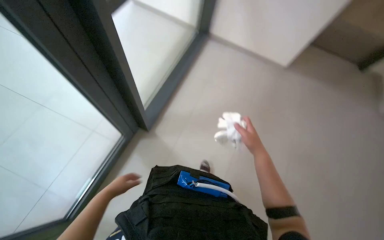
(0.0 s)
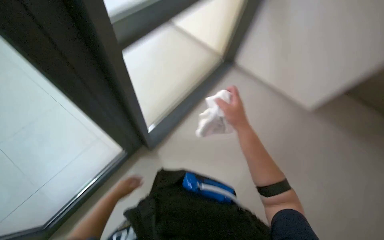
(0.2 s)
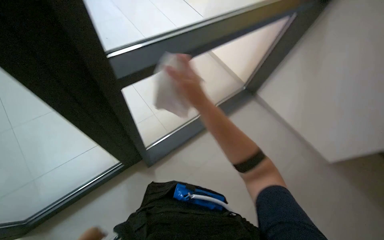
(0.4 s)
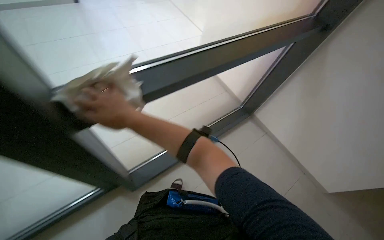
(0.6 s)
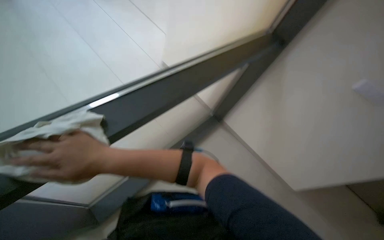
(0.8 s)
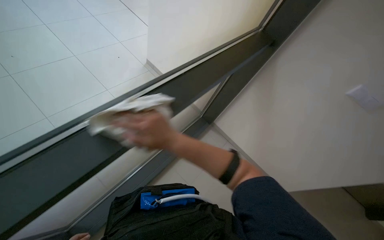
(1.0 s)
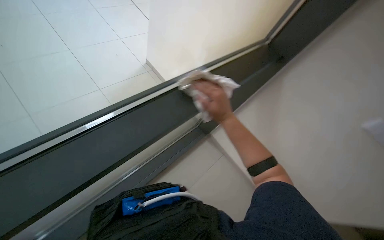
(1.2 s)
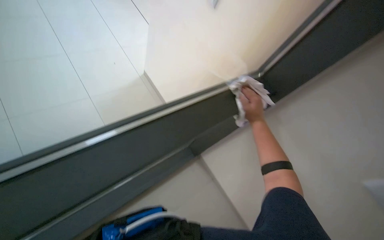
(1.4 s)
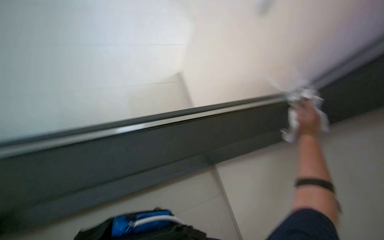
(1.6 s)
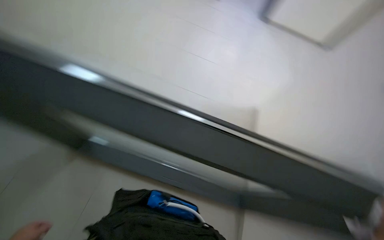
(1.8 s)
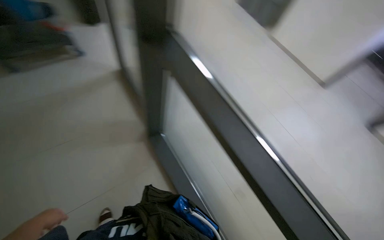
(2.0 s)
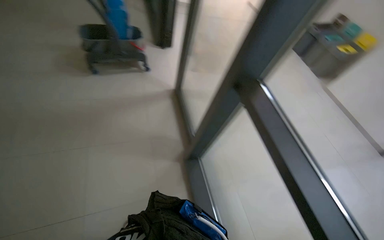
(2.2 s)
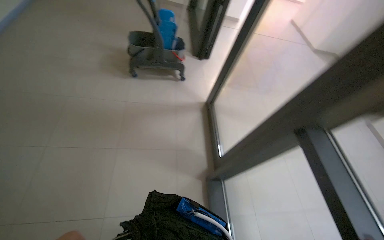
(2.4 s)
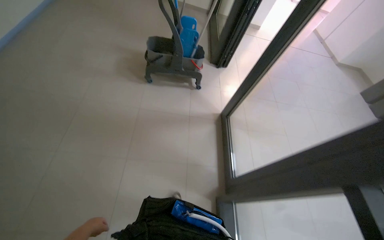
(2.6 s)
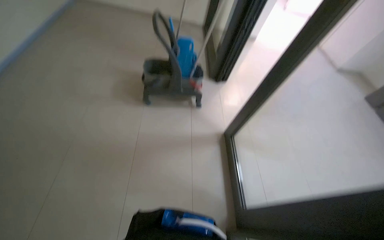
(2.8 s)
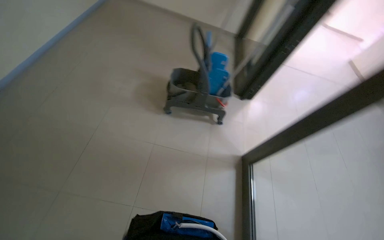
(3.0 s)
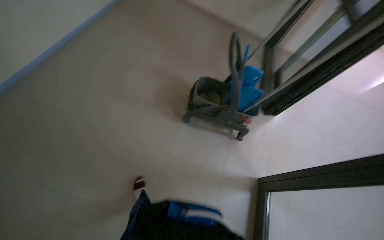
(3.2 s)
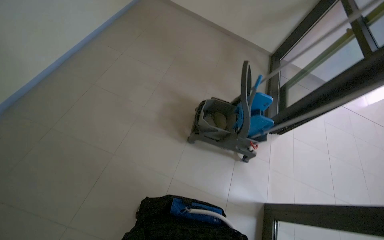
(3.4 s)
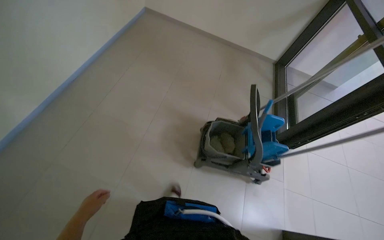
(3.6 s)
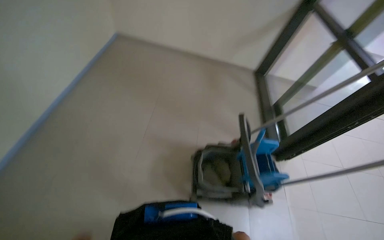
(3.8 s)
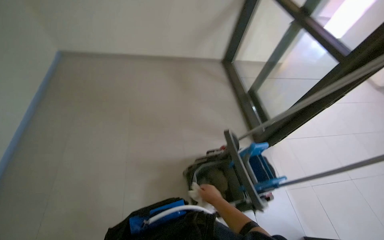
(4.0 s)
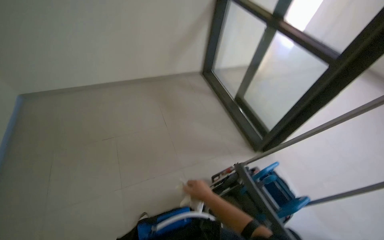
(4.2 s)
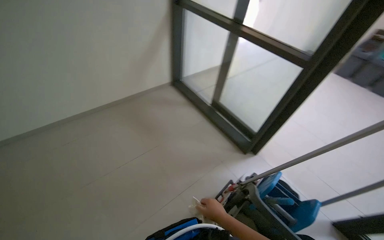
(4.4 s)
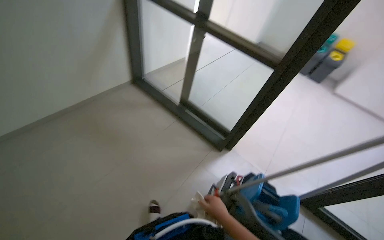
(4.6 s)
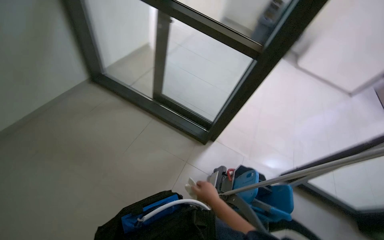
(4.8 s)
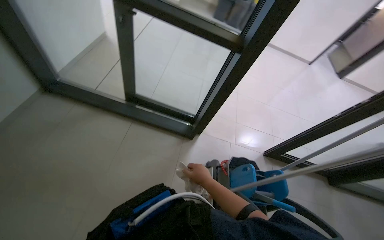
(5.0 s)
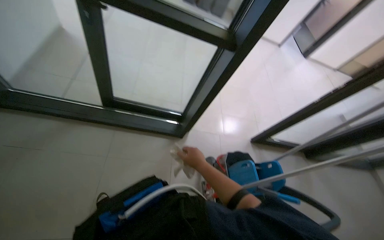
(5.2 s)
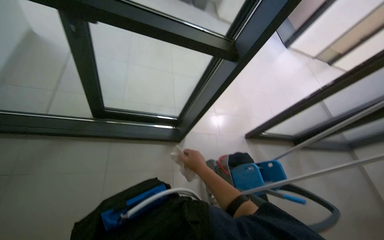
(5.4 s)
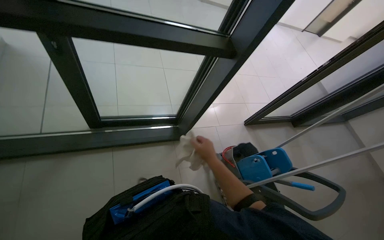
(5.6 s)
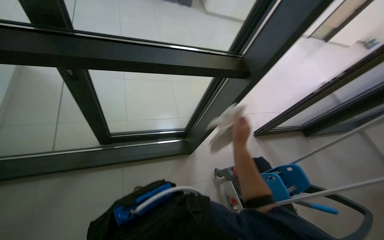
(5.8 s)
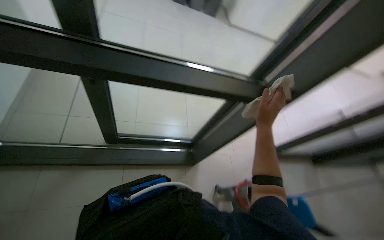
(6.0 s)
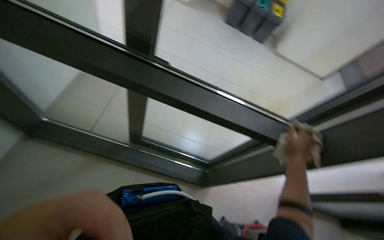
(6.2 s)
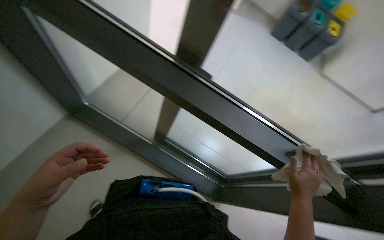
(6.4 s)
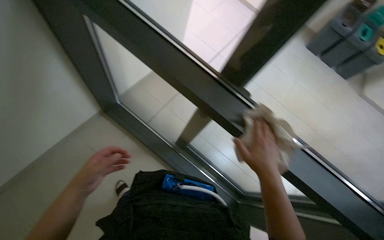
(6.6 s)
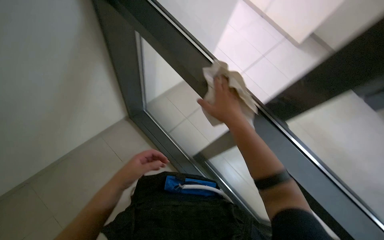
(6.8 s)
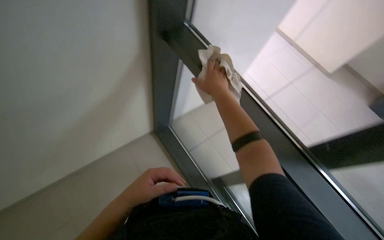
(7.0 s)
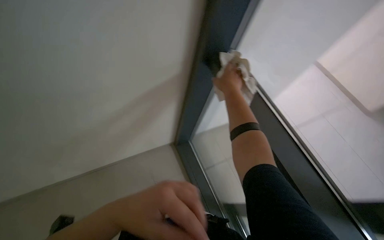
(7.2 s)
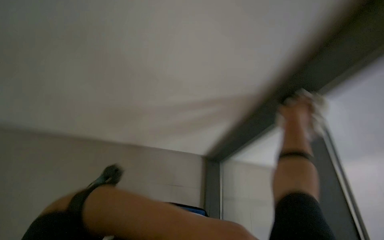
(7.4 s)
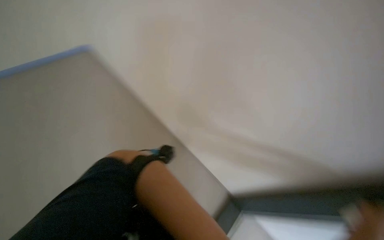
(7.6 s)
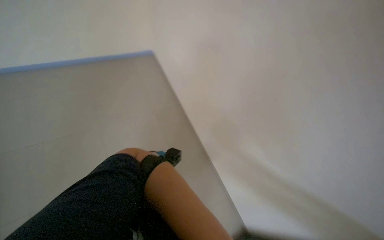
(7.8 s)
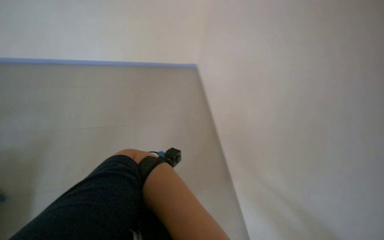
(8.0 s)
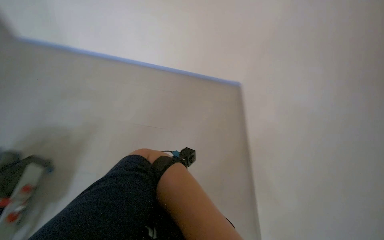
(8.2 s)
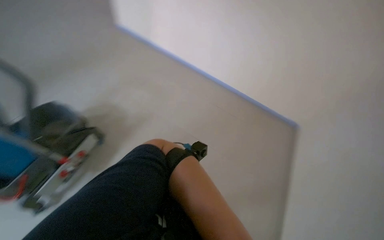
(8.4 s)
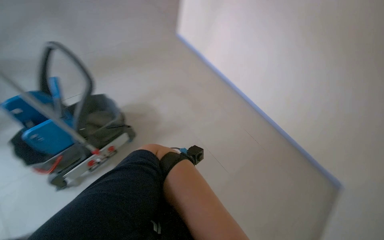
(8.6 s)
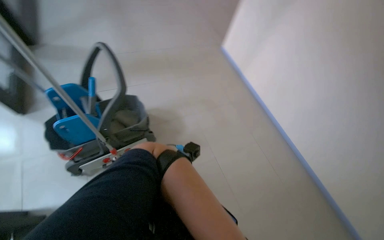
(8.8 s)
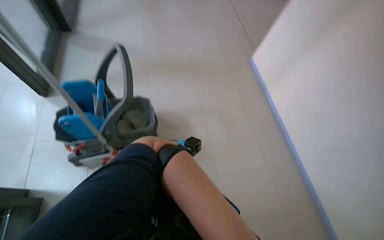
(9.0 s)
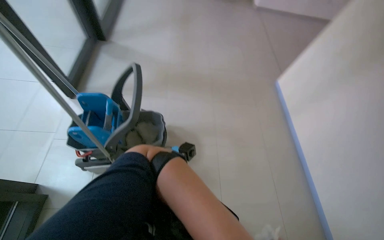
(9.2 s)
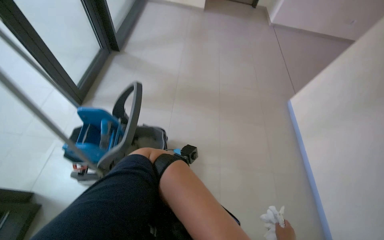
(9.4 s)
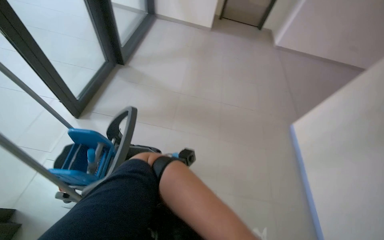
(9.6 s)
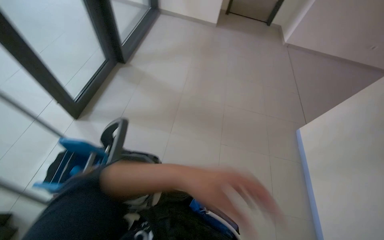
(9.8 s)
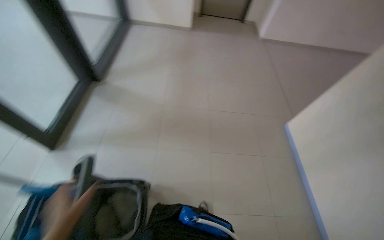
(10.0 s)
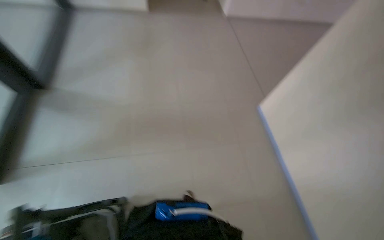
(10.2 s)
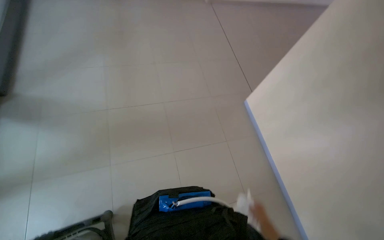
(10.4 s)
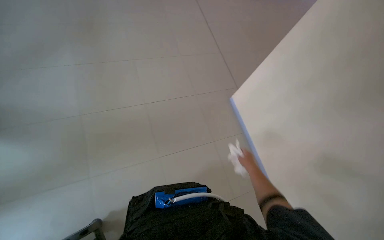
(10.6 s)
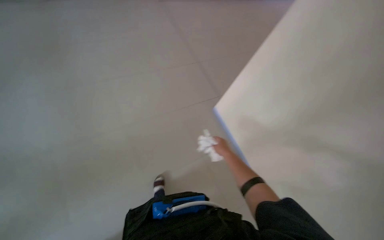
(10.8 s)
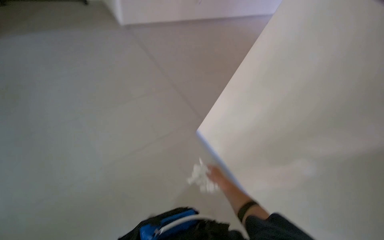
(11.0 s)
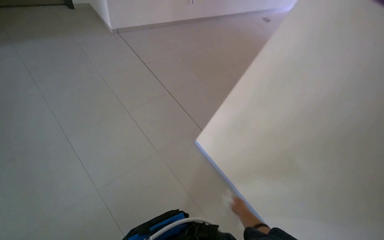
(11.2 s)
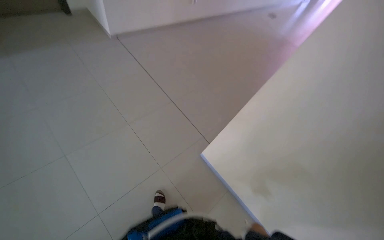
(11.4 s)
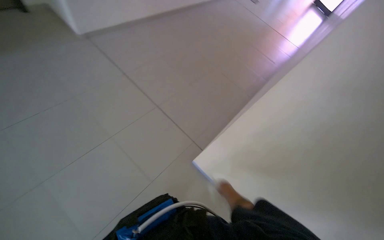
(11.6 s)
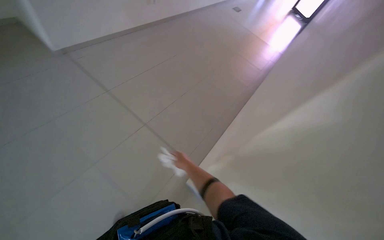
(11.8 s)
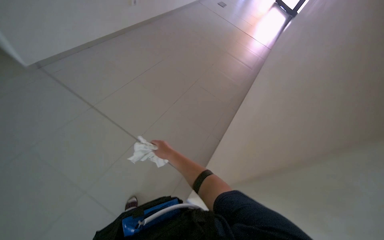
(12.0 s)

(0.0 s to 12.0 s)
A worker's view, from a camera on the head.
Job: wiping surfaces.
The whole recording: Wiping window frames. The worker wipes the window frames with a white cloth.
0.0 s - 1.6 s: The scene turns roughly 35 degrees clockwise in the picture. The right hand travels to the left and back again, roughly 30 cm each way.
3.0 s - 4.4 s: The camera is carried some 1.5 m. The wearer's head swings about 45 degrees to the right.
4.4 s - 6.0 s: The camera is carried roughly 60 cm. The head rotates some 50 degrees to the right. The wearer looks about 15 degrees further downward.
6.0 s - 7.6 s: The wearer looks roughly 125 degrees further to the left. The view tilts about 40 degrees upward.
9.0 s - 10.4 s: The wearer moves approximately 70 cm.

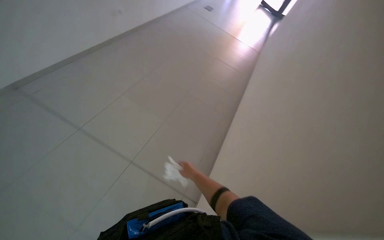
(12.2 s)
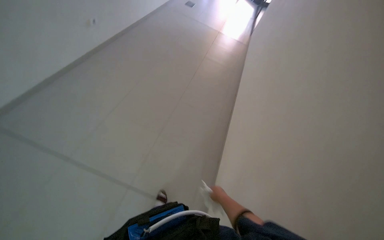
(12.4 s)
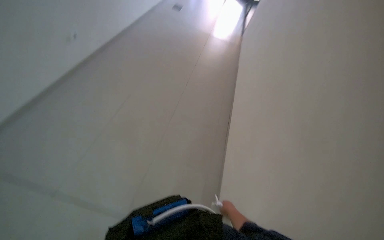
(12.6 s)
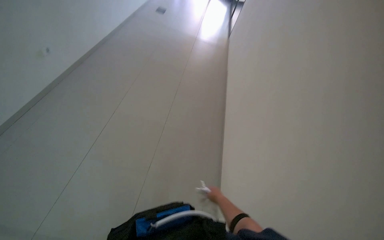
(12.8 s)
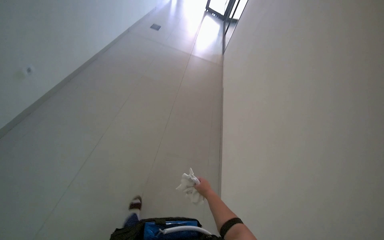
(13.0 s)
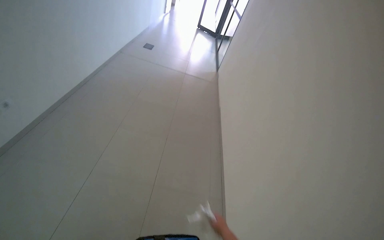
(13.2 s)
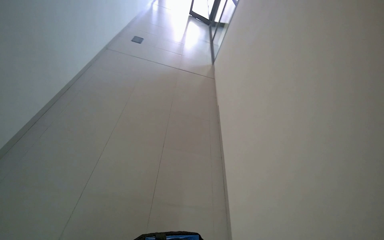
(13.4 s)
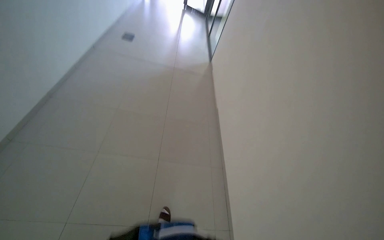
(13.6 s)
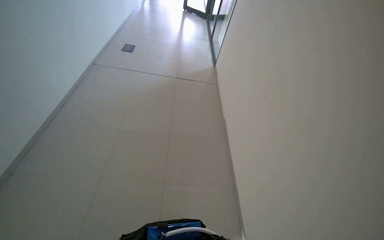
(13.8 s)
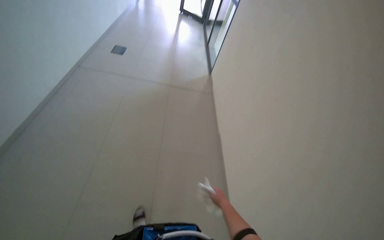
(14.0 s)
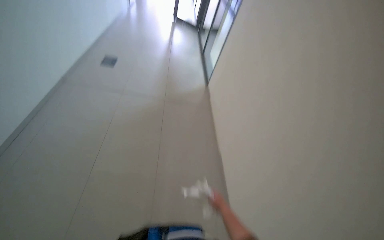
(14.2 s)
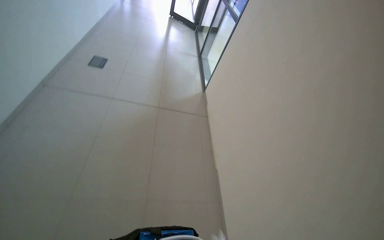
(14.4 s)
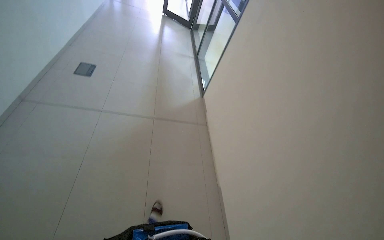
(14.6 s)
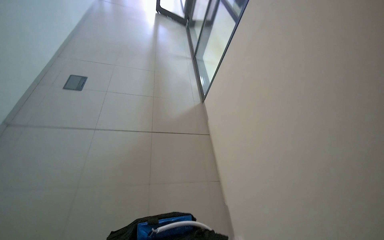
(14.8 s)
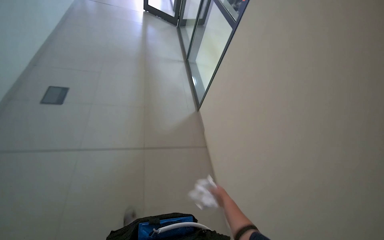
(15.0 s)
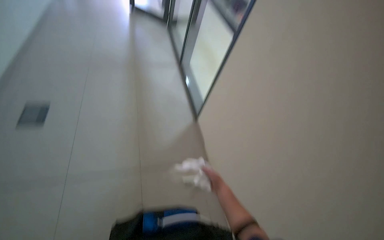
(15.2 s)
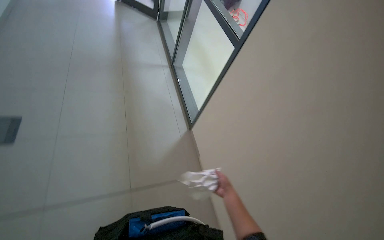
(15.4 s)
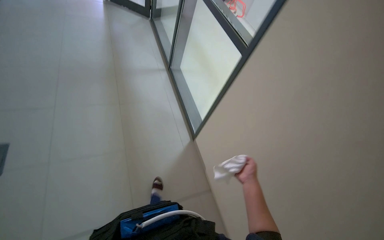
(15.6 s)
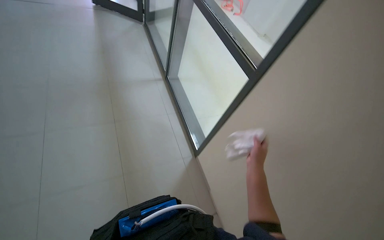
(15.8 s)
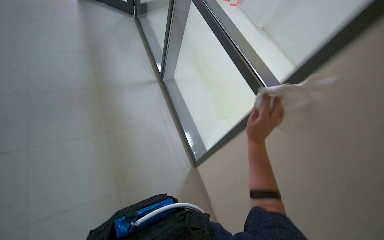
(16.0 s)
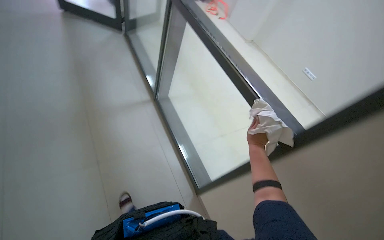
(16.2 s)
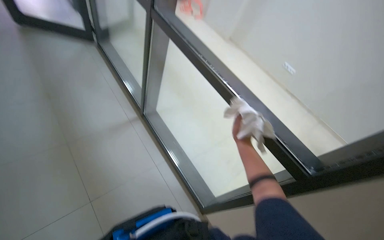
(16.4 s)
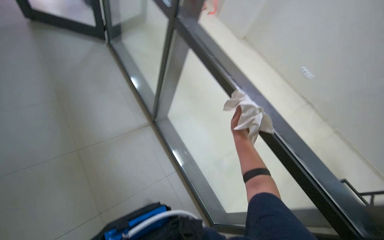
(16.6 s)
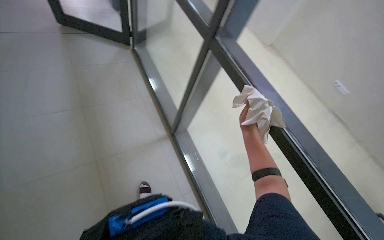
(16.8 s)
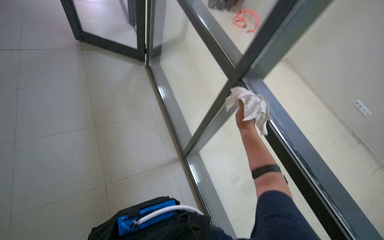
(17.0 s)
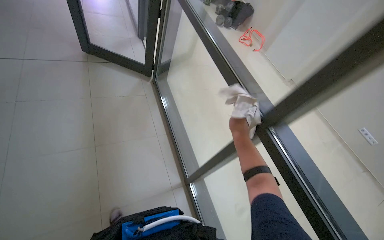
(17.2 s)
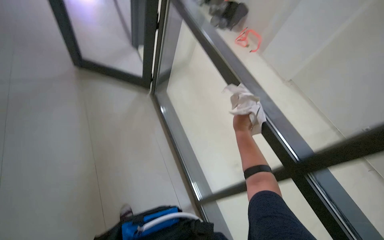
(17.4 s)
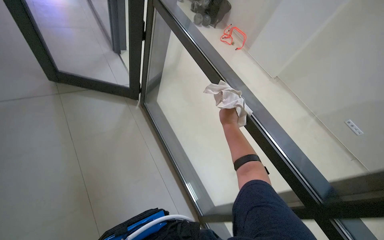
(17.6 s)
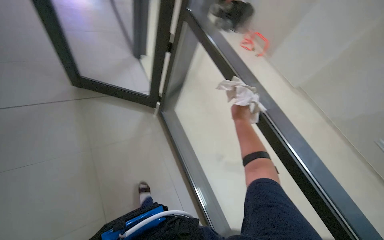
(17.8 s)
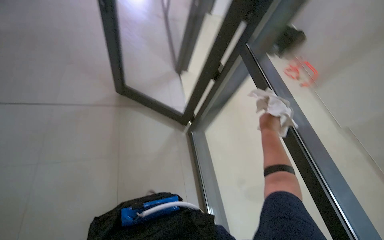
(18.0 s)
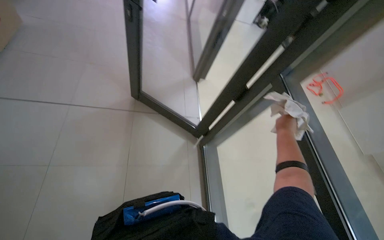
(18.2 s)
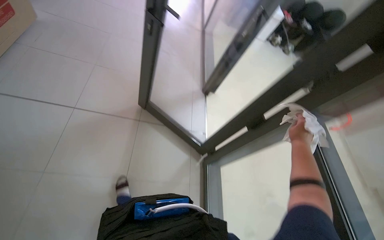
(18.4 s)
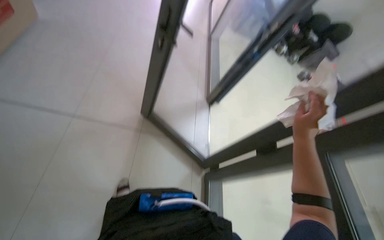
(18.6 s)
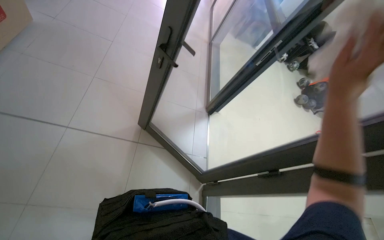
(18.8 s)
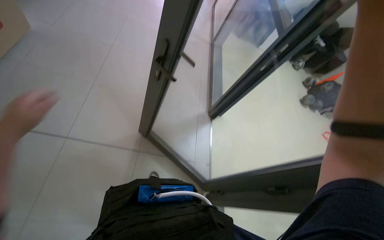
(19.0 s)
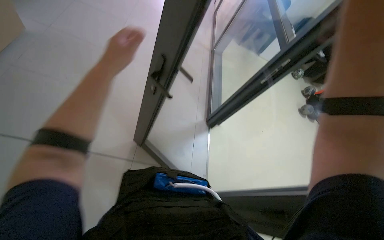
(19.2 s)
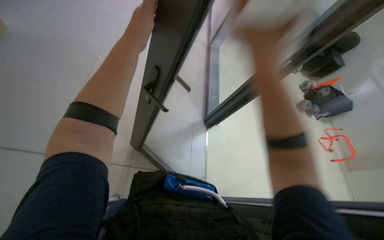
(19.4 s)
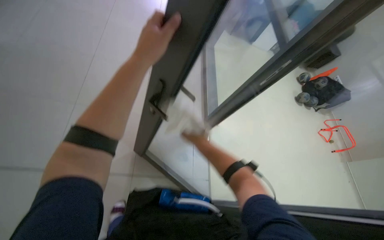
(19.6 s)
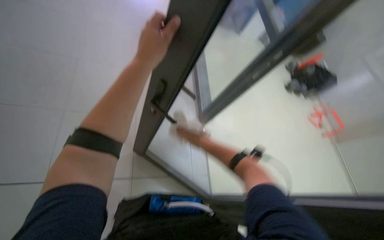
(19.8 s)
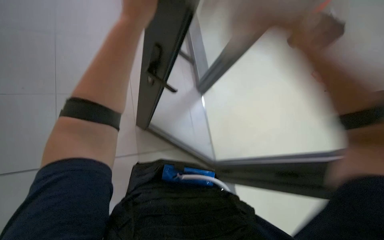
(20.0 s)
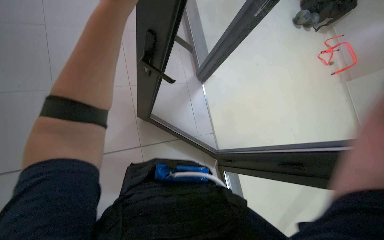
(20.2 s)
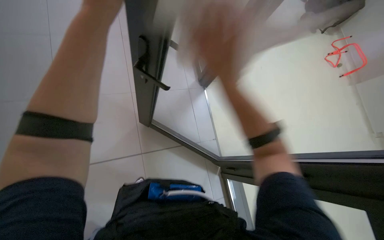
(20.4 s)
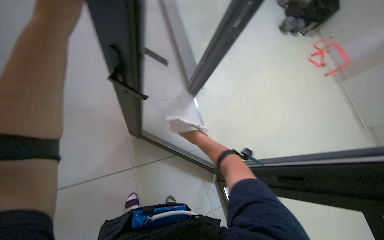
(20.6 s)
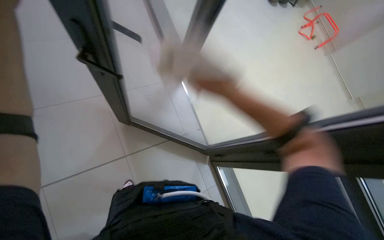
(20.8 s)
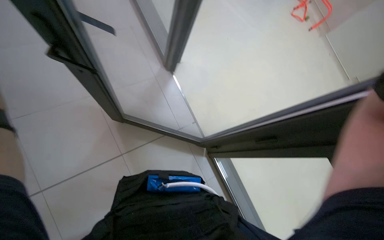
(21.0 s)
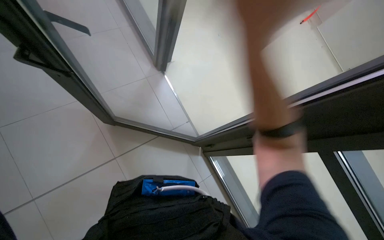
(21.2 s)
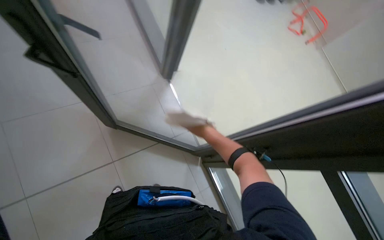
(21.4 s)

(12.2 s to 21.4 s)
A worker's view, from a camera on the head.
Job: wiping surfaces.
The whole recording: Wiping window frames. The worker wipes the window frames with a white cloth.
12.2 s - 13.8 s: The head travels approximately 80 cm. The head rotates some 25 degrees to the right.
13.8 s - 15.2 s: The camera is carried roughly 1 m.
16.8 s - 18.4 s: The head turns to the left by some 30 degrees. The view tilts roughly 30 degrees upward.
19.8 s - 21.4 s: The wearer looks some 15 degrees further downward.
